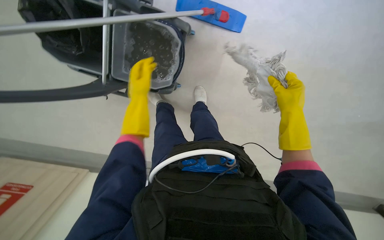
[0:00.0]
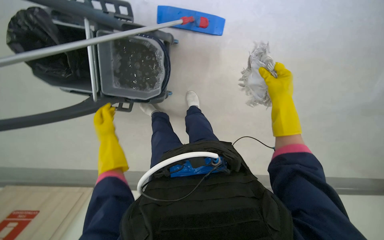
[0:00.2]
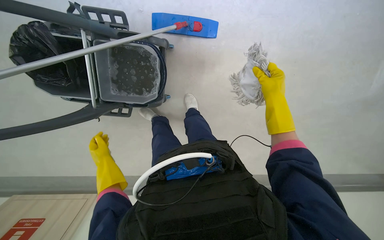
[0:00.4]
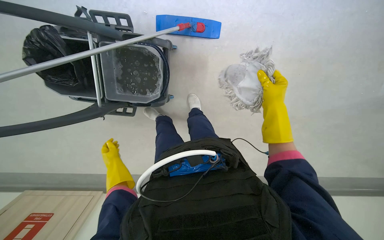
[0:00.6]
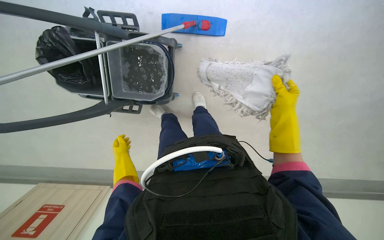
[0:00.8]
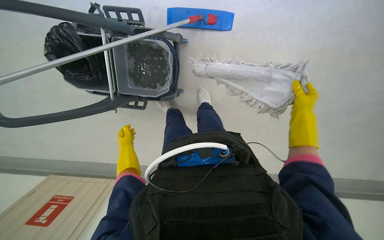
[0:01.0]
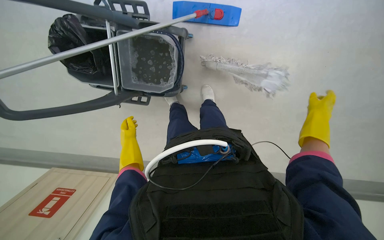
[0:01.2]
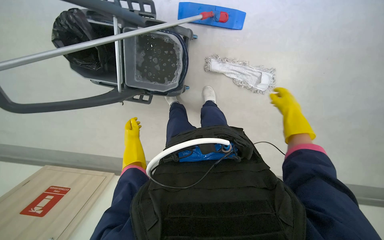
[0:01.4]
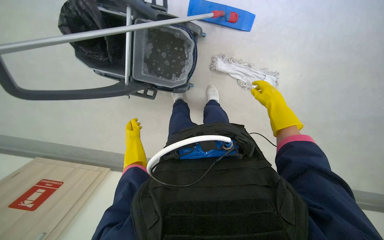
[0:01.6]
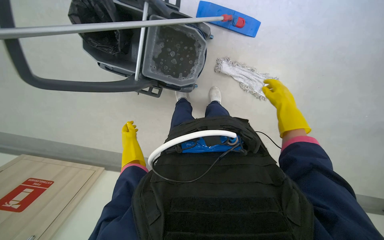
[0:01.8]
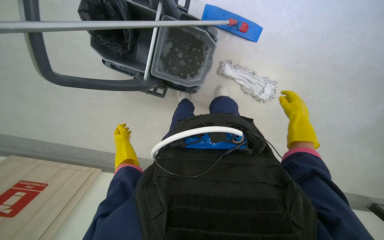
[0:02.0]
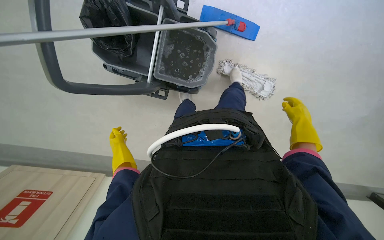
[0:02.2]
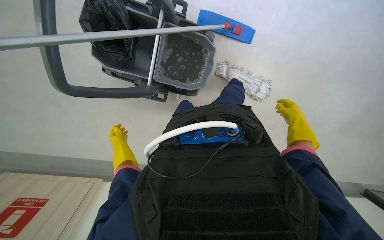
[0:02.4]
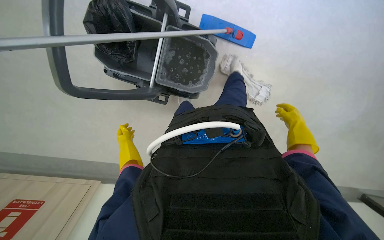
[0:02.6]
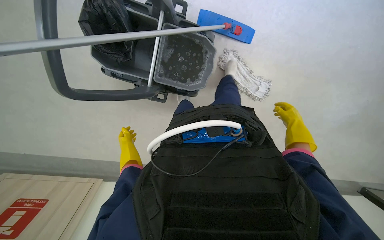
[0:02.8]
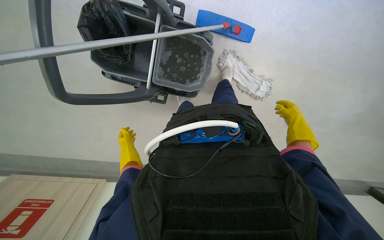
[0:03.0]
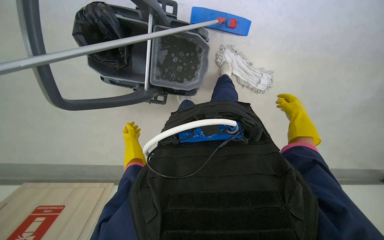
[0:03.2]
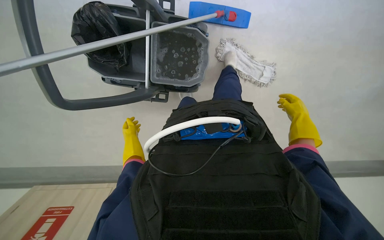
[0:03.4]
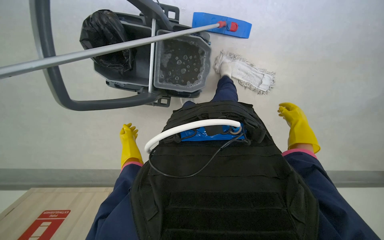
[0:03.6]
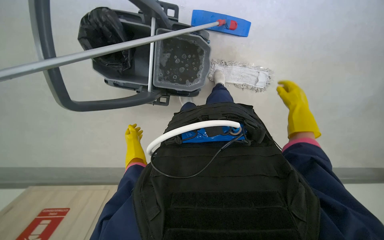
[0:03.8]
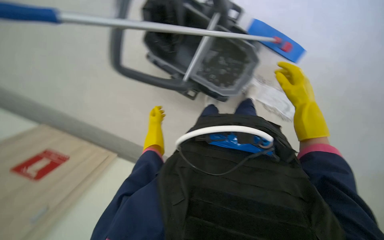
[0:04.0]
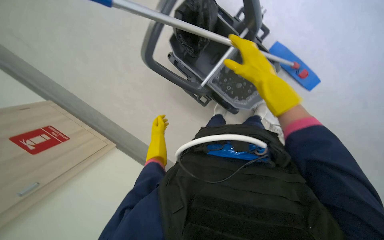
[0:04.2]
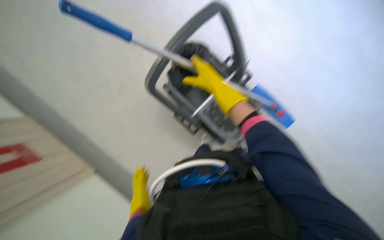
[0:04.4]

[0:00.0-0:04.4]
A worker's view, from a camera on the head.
Job: preparing cleaning supplies.
The whole recording: Changing mop head. The worker removes the used mop head, wrings it, and attaches a clean mop head to the mop stick.
0.0 to 1.4 s: The right hand travels to the right and farther from the camera by roughly 15 cm. The left hand is displaced down the picture by roughly 20 cm.
3.0 to 4.4 s: The camera pitches upward, by some 15 degrees. Everything in view rotates about 35 degrees clockwise.

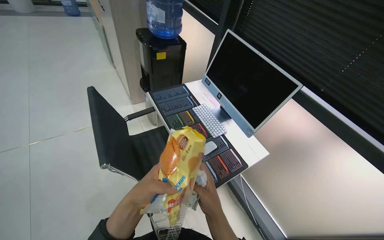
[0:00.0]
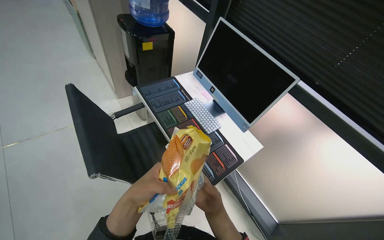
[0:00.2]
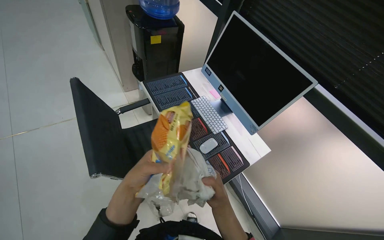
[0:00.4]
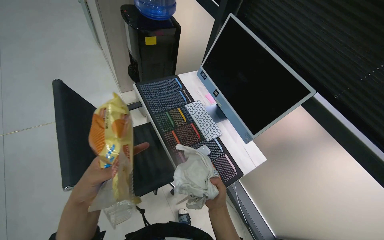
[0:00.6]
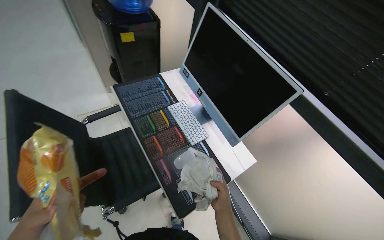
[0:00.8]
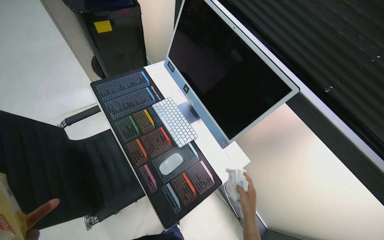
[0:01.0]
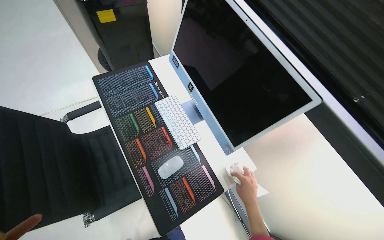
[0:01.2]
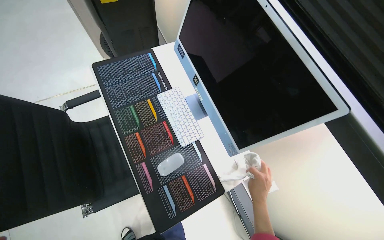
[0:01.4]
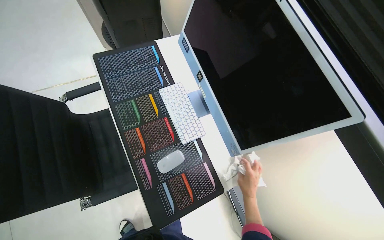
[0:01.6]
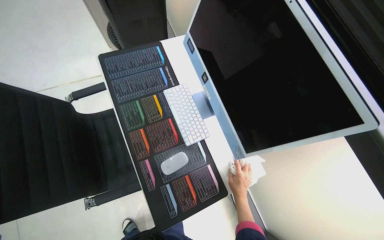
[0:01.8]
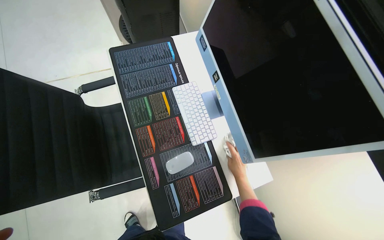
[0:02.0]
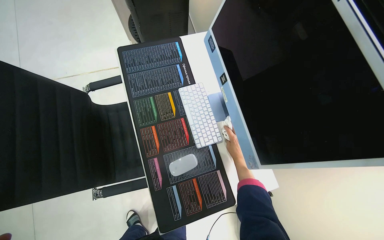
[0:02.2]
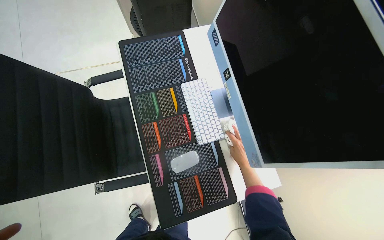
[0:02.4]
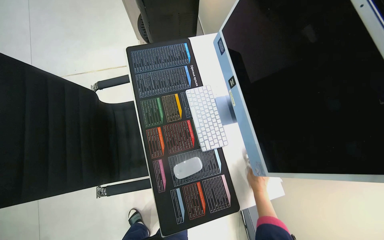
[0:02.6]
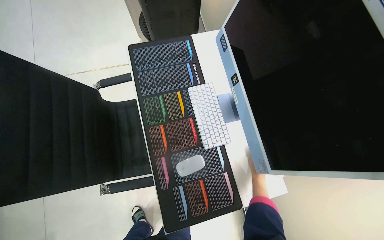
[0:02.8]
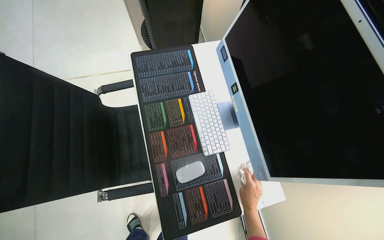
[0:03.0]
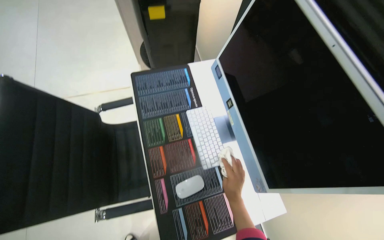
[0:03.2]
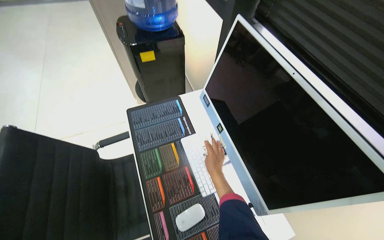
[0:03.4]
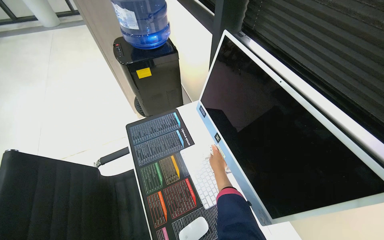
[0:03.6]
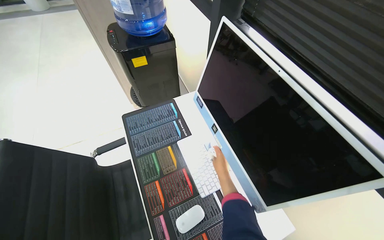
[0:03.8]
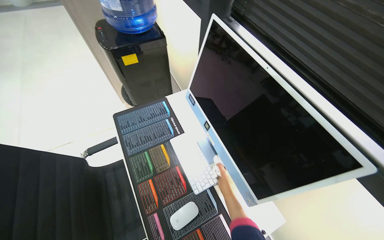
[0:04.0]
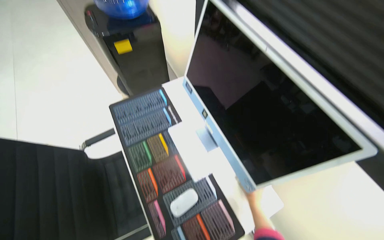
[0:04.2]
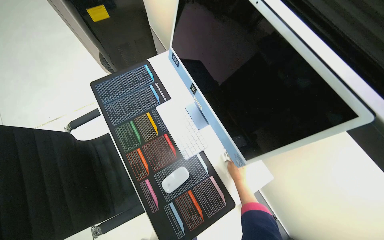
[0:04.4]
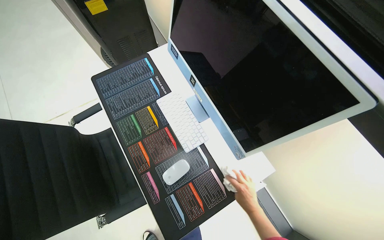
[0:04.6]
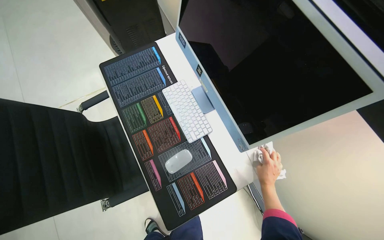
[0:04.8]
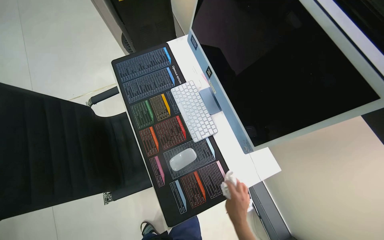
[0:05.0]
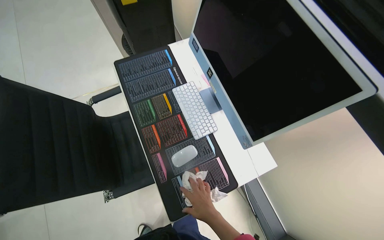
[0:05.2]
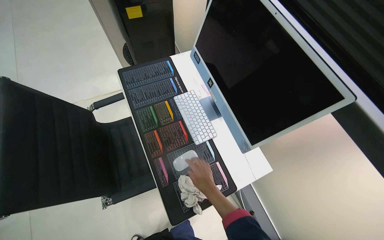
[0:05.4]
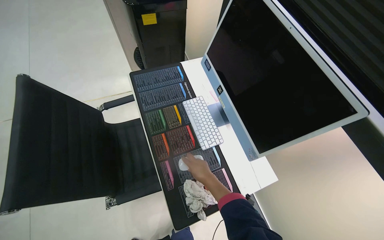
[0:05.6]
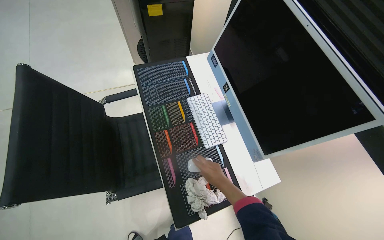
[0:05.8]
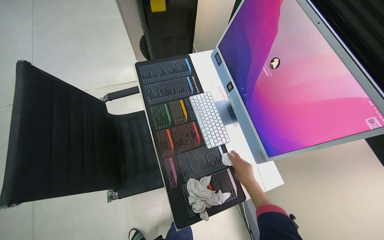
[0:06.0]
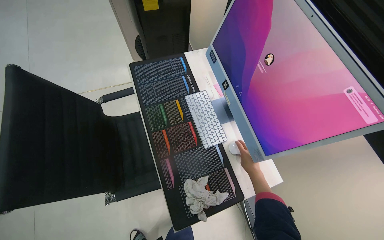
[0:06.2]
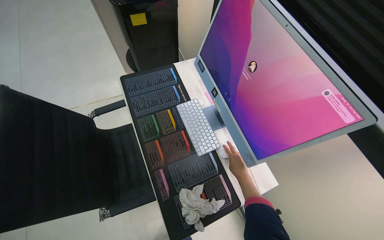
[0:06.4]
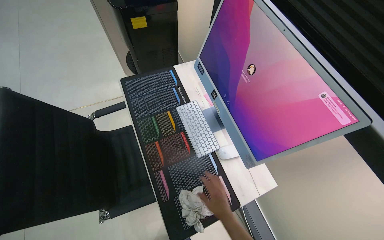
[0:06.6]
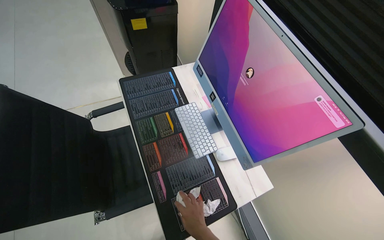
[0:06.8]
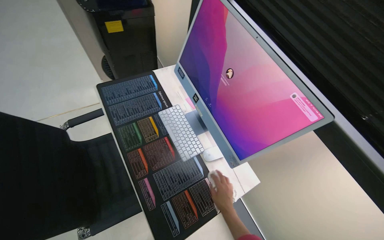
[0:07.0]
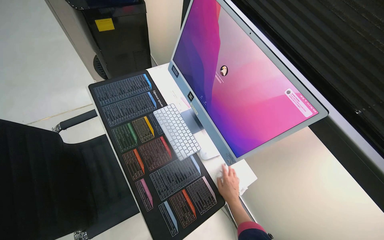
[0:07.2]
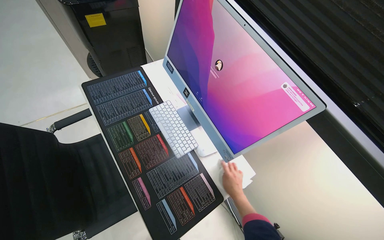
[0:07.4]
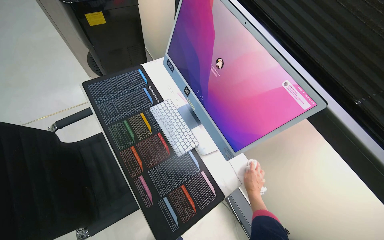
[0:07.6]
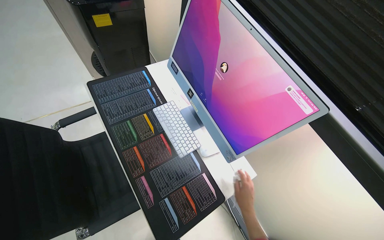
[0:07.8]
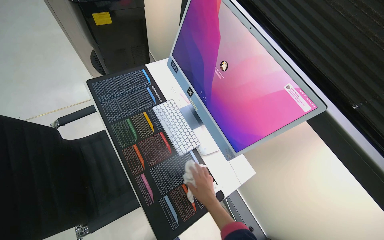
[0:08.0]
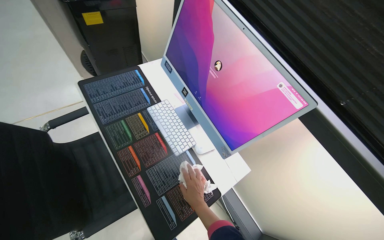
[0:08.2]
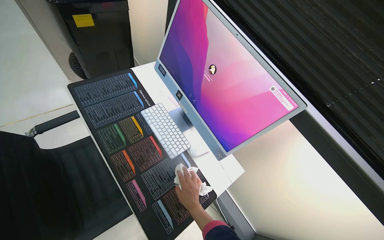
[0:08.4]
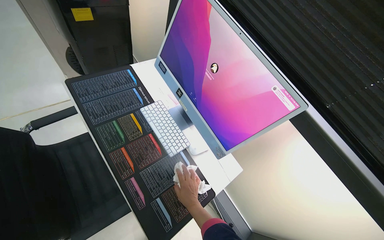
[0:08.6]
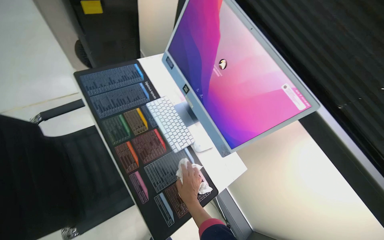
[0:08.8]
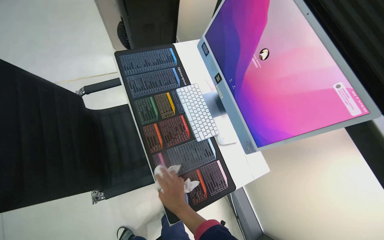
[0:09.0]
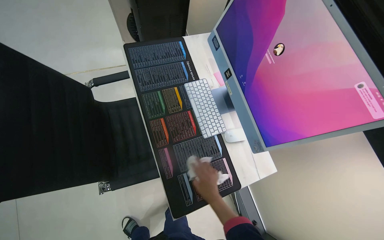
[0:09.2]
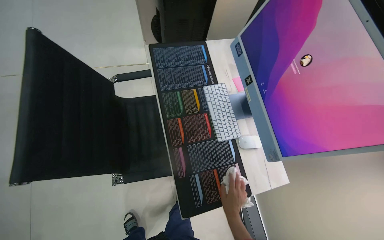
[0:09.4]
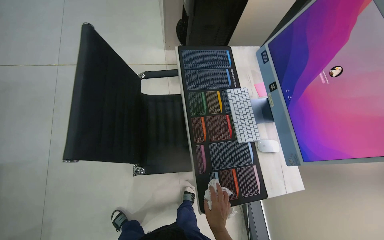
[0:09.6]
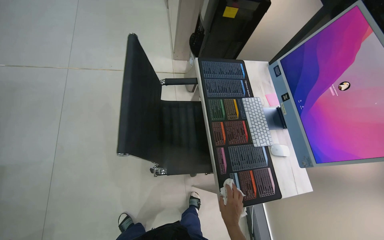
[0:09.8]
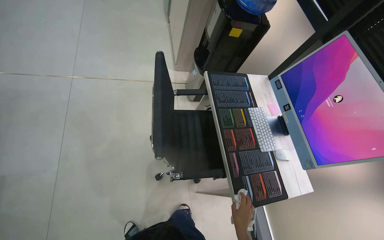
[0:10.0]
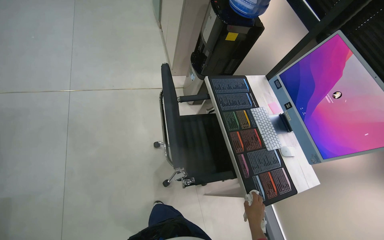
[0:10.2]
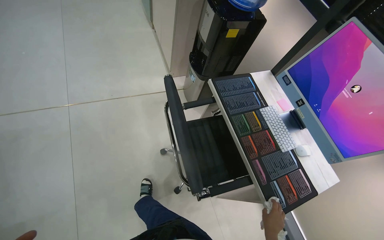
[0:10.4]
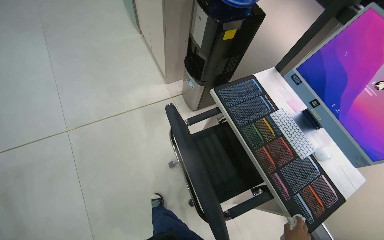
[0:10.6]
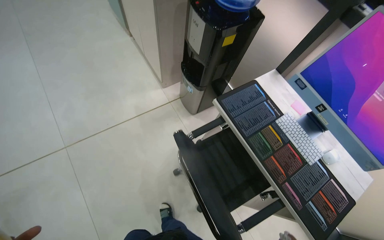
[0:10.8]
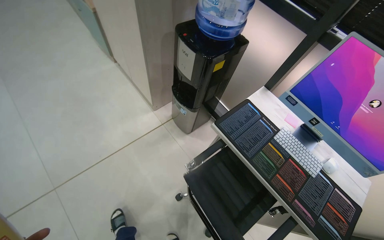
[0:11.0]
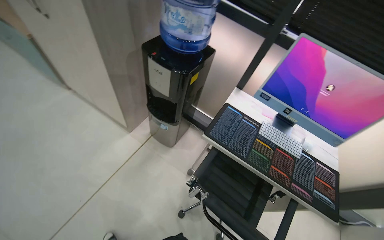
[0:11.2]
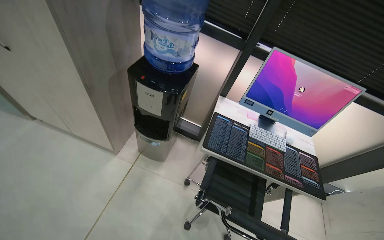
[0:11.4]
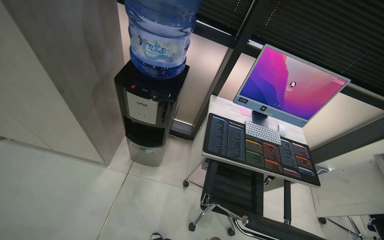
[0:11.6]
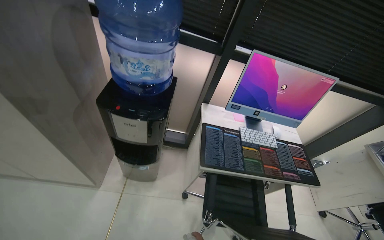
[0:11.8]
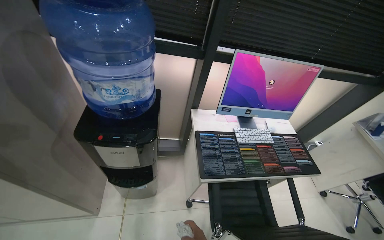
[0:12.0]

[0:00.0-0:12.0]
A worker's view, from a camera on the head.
Job: wiping surfaces.
The whole recording: Wiping various office surfaces. The worker wipes various office surfaces including desks, a water cooler, a bookshelf, a round table, and a glass partition.
0.0 to 1.6 s: The wearer moves roughly 50 cm. The wearer looks about 20 degrees further downward.
1.6 to 3.0 s: The right hand reaches roughly 15 cm farther from the camera, then returns.
3.0 to 4.4 s: The right hand travels farther from the camera by roughly 20 cm.
4.4 to 6.0 s: The right hand shifts some 20 cm nearer to the camera.
6.0 to 7.6 s: The right hand travels down the picture and back again, about 15 cm each way.
7.6 to 9.0 s: The right hand moves to the left, some 30 cm.
9.0 to 10.4 s: The wearer moves to the left, roughly 50 cm.
10.4 to 12.0 s: The camera travels about 80 cm. The wearer's head swings roughly 75 degrees to the right.

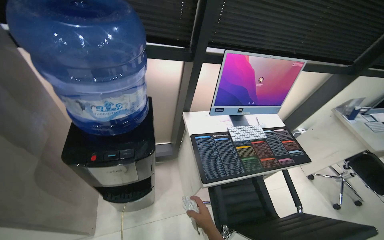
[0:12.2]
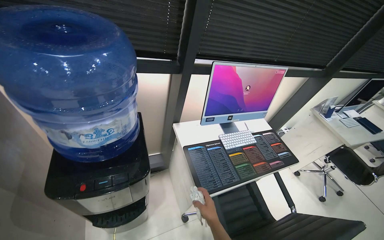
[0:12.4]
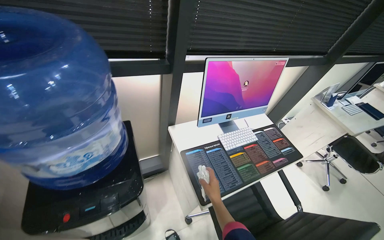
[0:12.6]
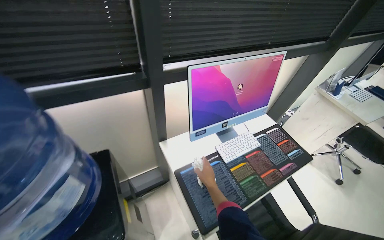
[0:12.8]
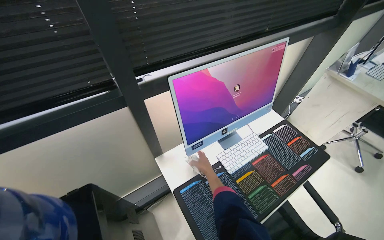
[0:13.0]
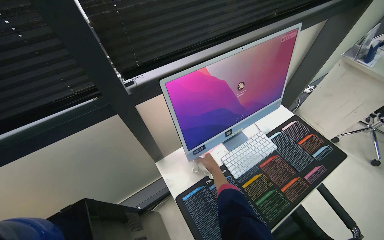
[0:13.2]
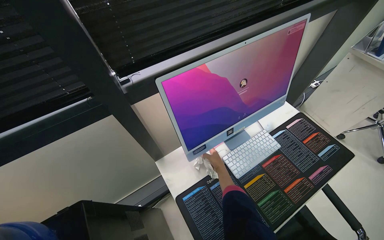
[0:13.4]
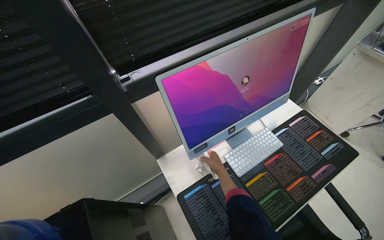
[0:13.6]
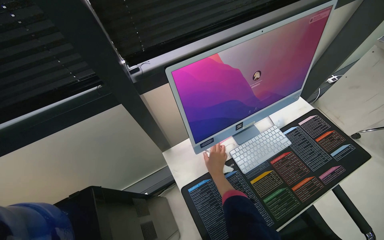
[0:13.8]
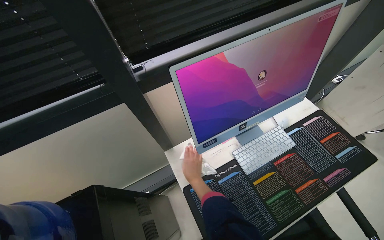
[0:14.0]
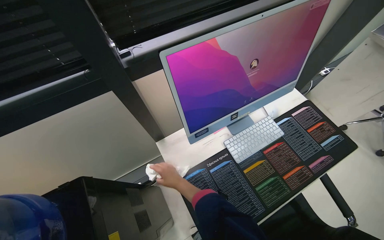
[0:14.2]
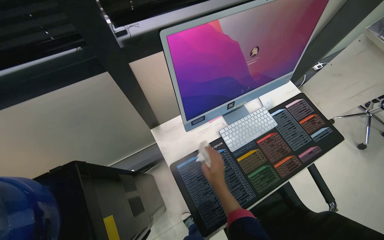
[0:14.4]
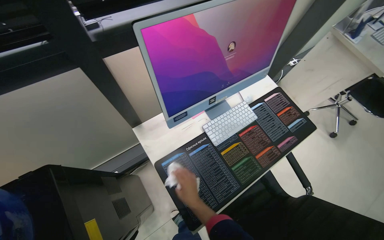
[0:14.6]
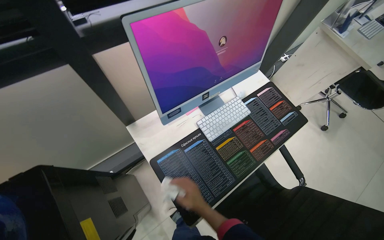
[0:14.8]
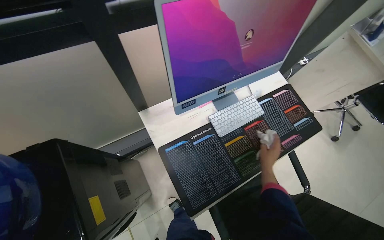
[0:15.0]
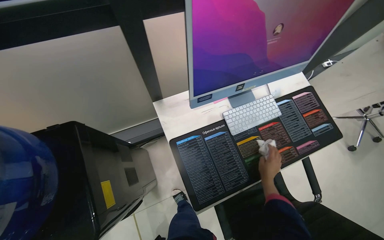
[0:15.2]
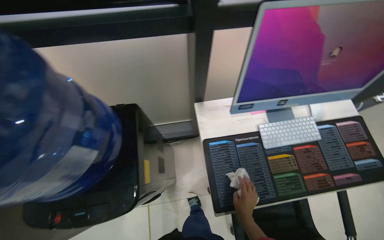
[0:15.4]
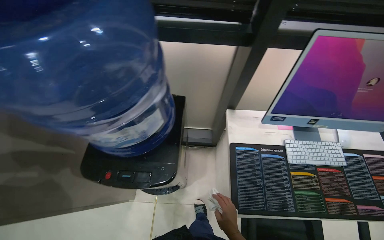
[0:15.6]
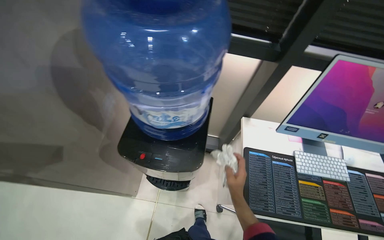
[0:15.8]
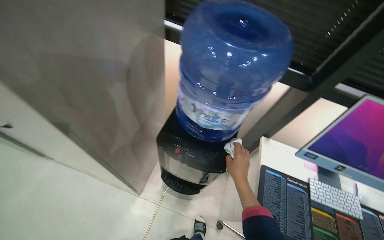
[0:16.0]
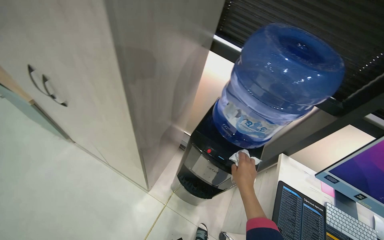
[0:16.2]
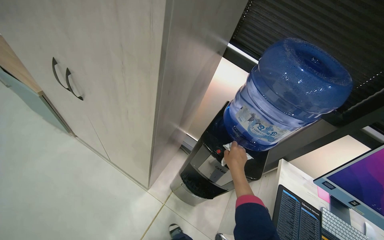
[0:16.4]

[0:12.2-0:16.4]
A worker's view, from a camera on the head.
Job: wiping surfaces.
The whole recording: Wiping various office surfaces. The worker wipes various office surfaces including desks, a water cooler, a bookshelf, a round table, and a glass partition.
12.2 to 13.6 s: The wearer moves roughly 50 cm.
13.6 to 15.0 s: The wearer looks approximately 10 degrees further downward.
15.0 to 16.4 s: The camera is carried some 70 cm. The wearer's head swings roughly 60 degrees to the left. The view tilts approximately 25 degrees upward.
